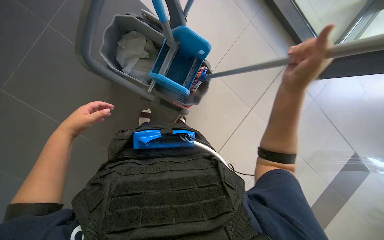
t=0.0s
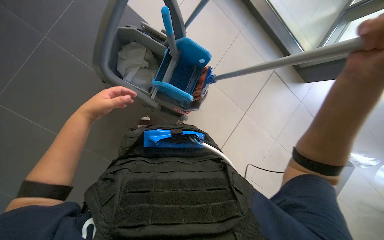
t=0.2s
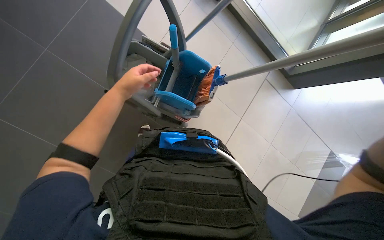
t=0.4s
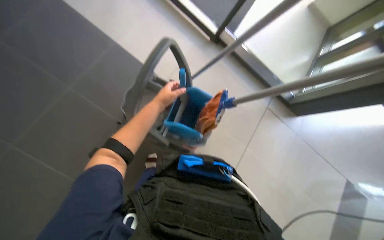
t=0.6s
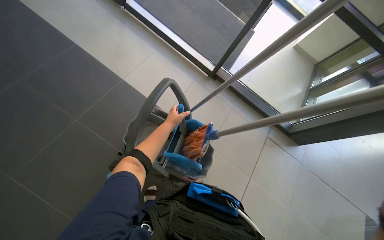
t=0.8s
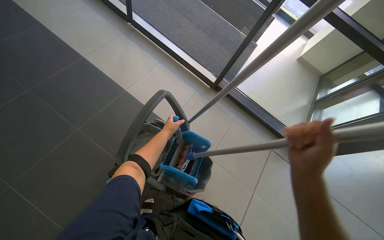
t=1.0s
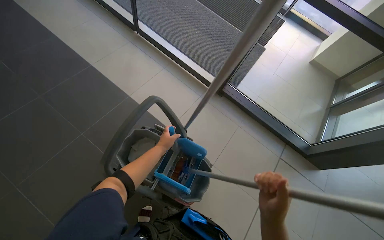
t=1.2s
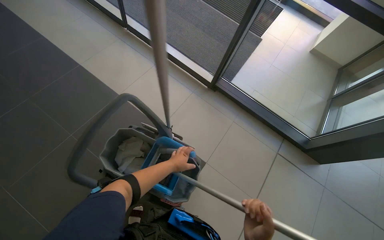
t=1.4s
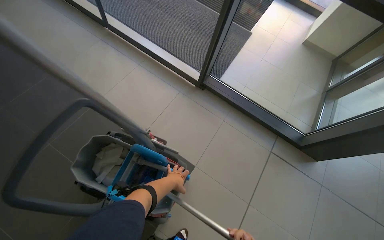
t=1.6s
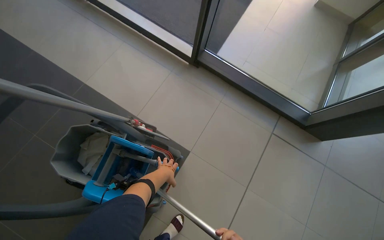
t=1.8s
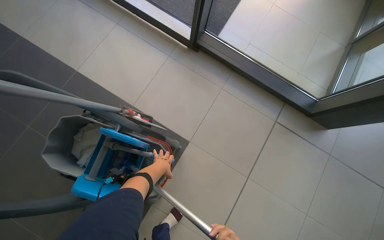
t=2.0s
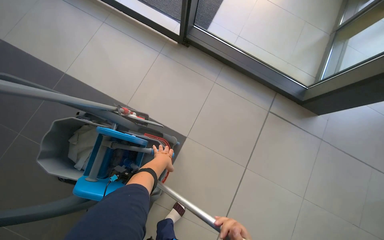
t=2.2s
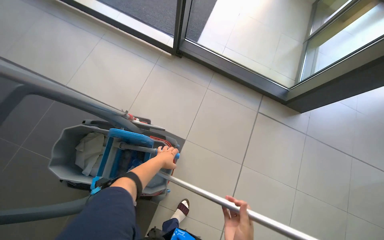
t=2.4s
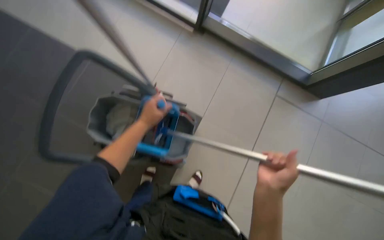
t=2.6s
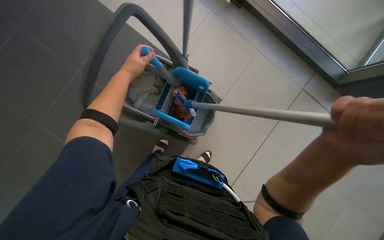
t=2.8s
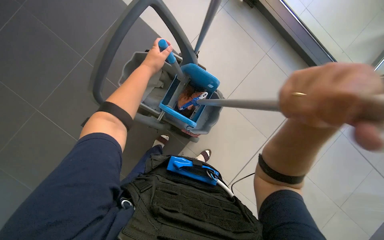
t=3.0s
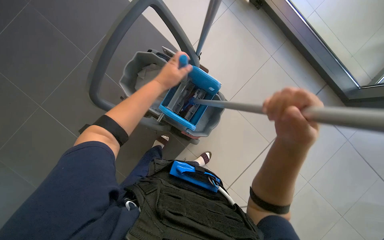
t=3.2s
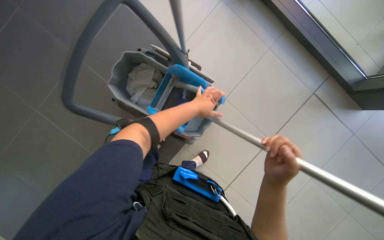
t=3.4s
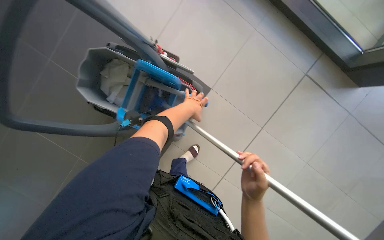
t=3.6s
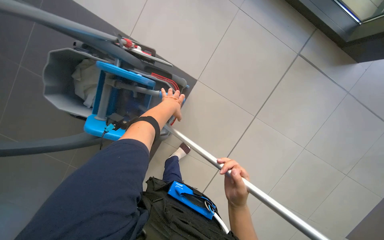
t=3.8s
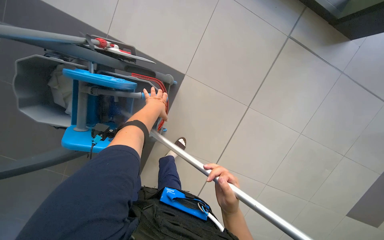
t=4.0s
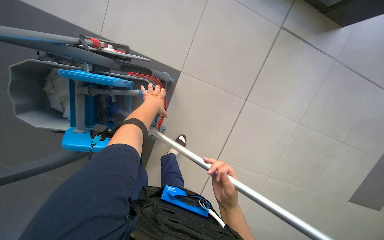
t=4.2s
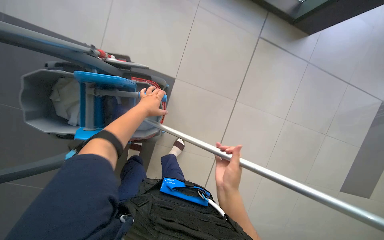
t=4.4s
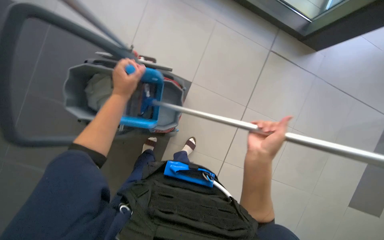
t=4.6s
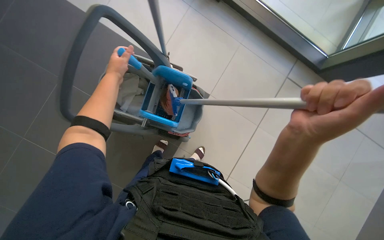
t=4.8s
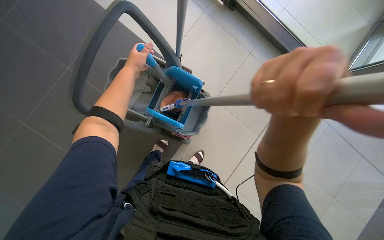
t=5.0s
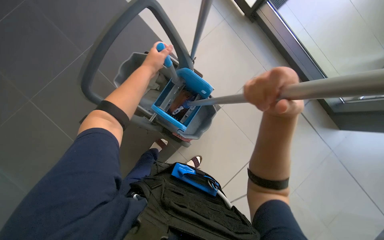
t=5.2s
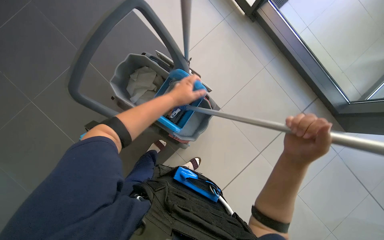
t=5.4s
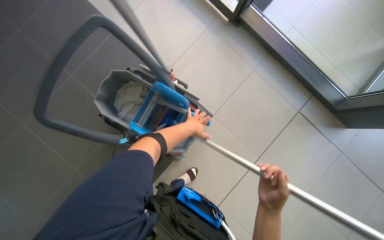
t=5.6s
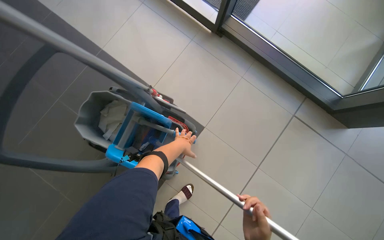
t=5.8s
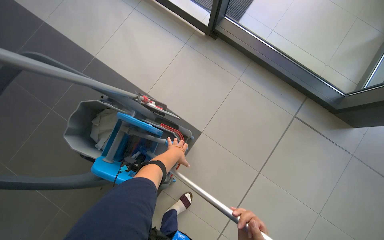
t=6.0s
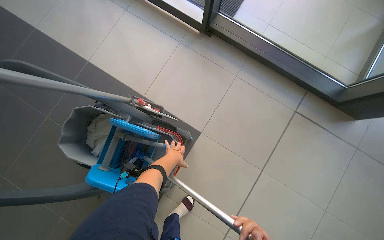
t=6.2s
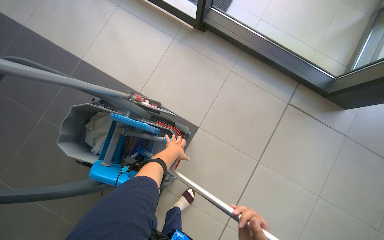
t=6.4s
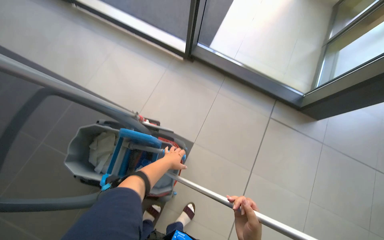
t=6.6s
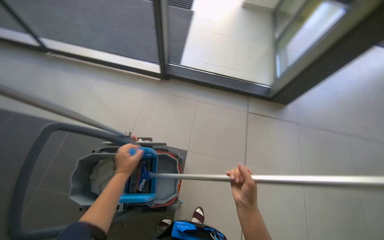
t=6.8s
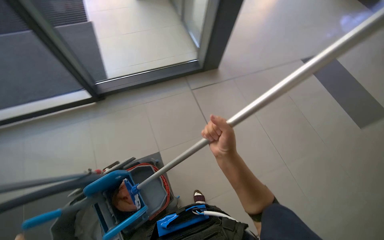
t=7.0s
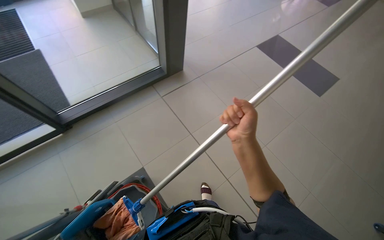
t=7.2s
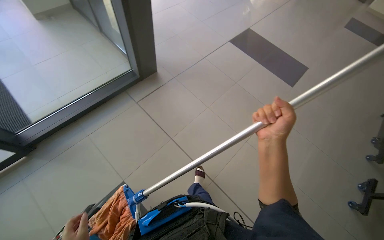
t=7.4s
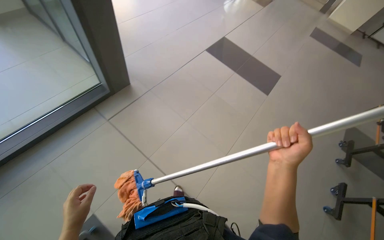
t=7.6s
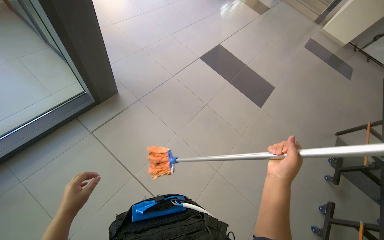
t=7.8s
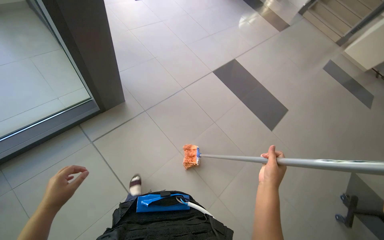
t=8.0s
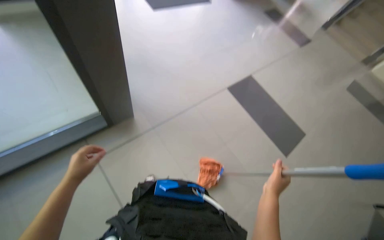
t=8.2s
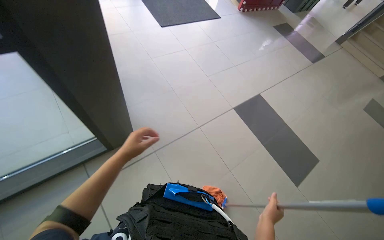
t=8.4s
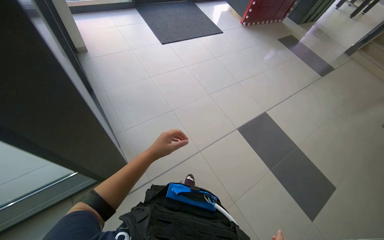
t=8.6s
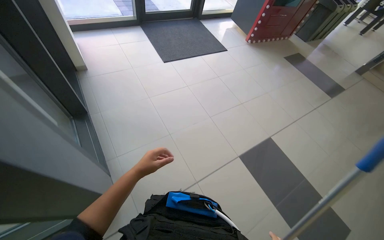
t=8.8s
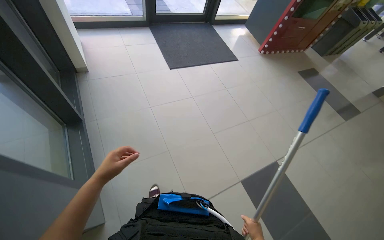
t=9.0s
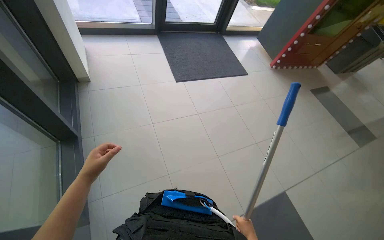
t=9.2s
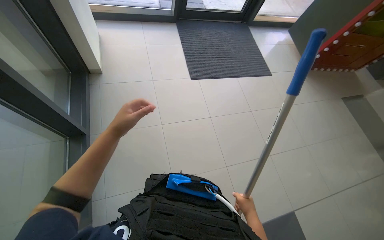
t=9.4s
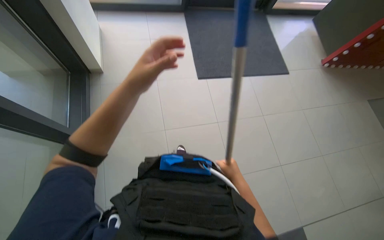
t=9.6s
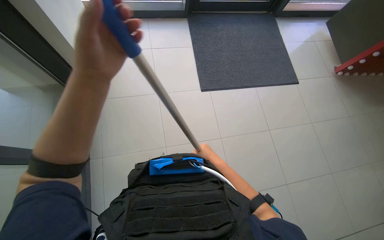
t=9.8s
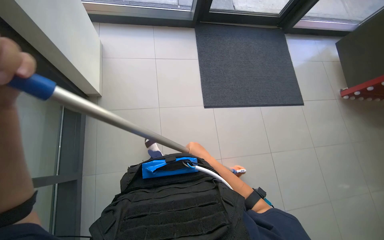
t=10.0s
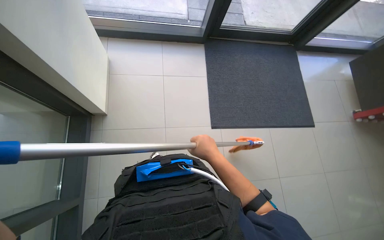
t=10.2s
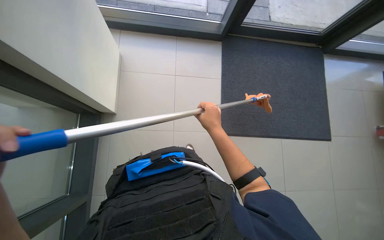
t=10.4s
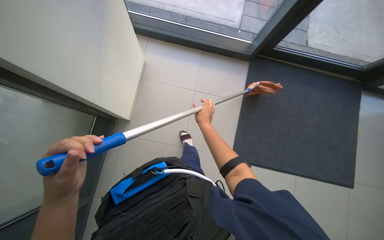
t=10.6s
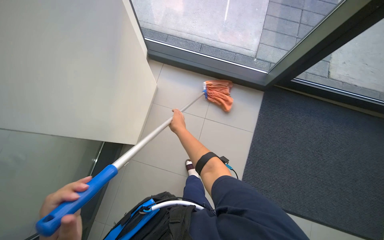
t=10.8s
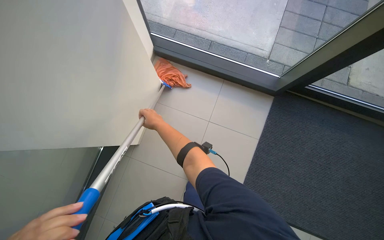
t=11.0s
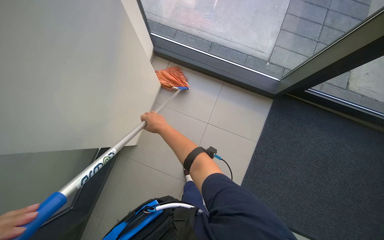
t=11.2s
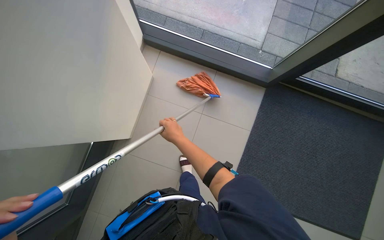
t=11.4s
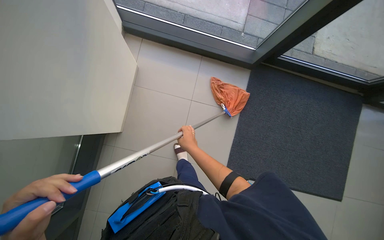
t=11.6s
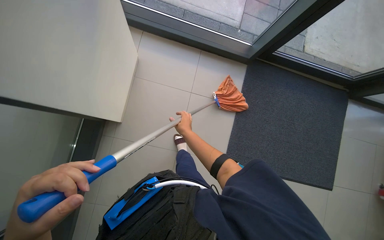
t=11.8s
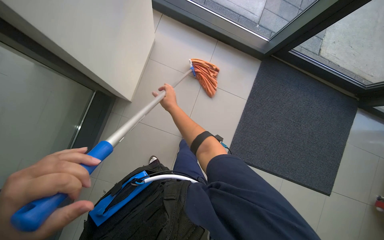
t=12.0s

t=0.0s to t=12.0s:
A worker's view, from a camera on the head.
Job: preparing cleaning supplies.
The whole recording: Preparing cleaning equipment. The worker wrings a mop head and attaches a new flat mop head to the handle.
t=0.0s to t=1.6s: The camera pitches upward, by approximately 30 degrees.
t=1.6s to t=3.0s: The camera pitches downward, by approximately 25 degrees. The left hand shifts roughly 35 cm to the left and nearer to the camera.
t=3.0s to t=4.4s: The right hand moves farther from the camera and down the picture, roughly 35 cm; the left hand is displaced farther from the camera by approximately 20 cm.
t=4.4s to t=6.0s: The wearer looks about 25 degrees further upward.
t=6.0s to t=7.6s: The head turns to the right by about 85 degrees. The view tips upward by about 20 degrees.
t=7.6s to t=9.0s: The camera is carried some 80 cm. The head rotates about 25 degrees to the left. The view tips upward by about 15 degrees.
t=9.0s to t=10.4s: The camera is carried approximately 40 cm. The wearer looks approximately 30 degrees further to the left.
t=10.4s to t=12.0s: The right hand swings left and right, roughly 20 cm each way, with 2 reversals.

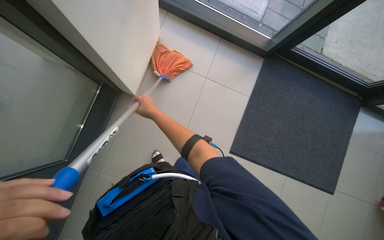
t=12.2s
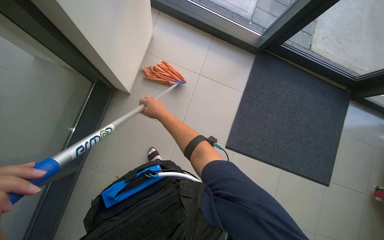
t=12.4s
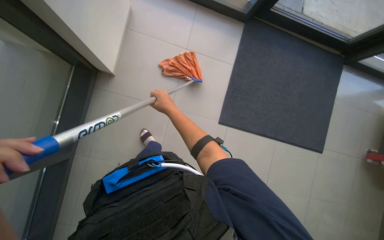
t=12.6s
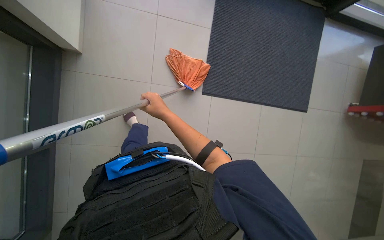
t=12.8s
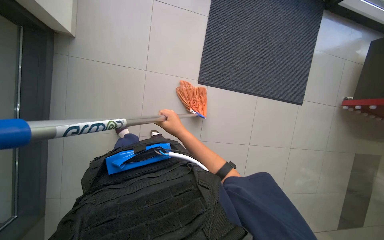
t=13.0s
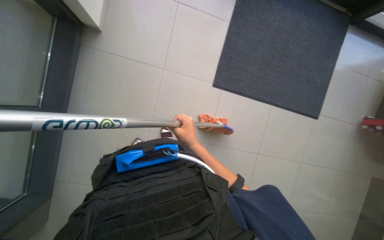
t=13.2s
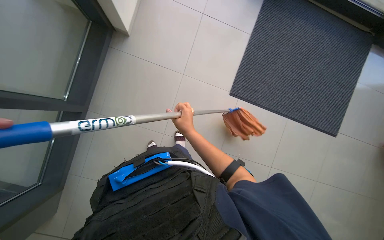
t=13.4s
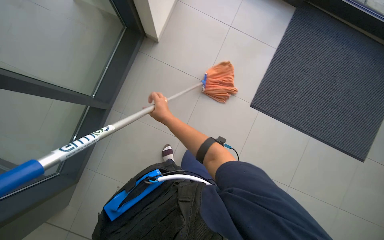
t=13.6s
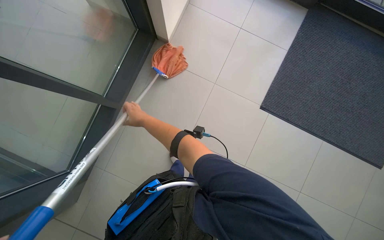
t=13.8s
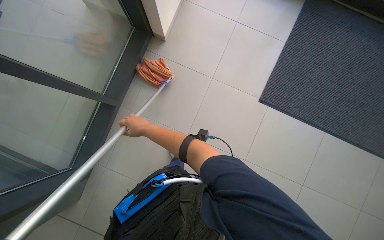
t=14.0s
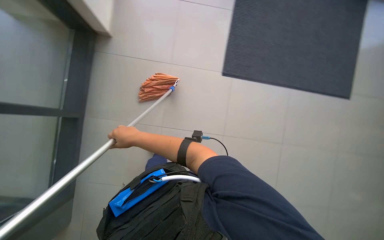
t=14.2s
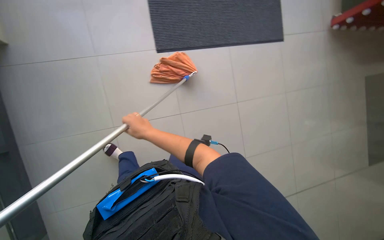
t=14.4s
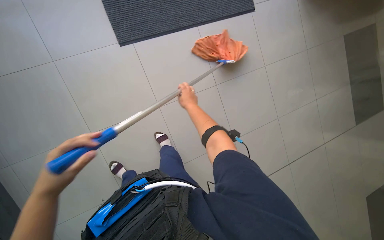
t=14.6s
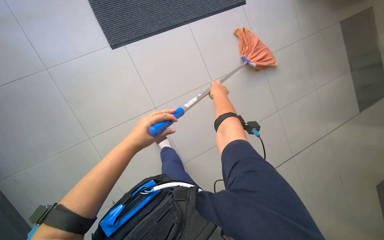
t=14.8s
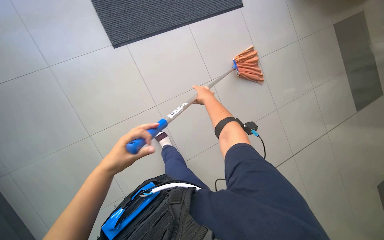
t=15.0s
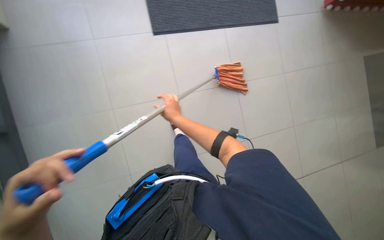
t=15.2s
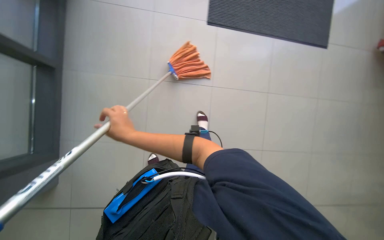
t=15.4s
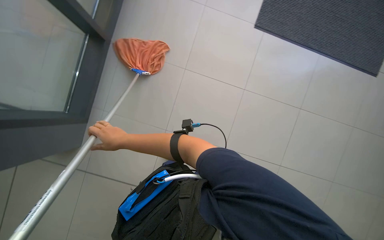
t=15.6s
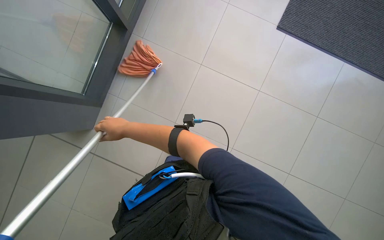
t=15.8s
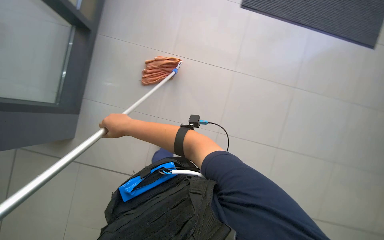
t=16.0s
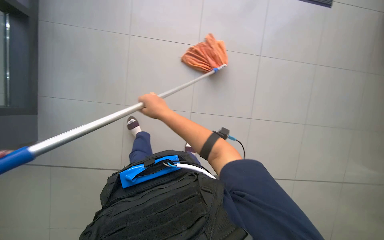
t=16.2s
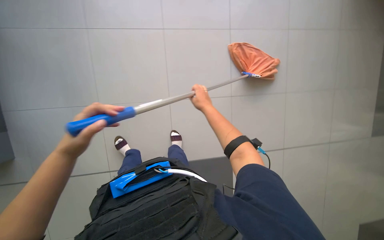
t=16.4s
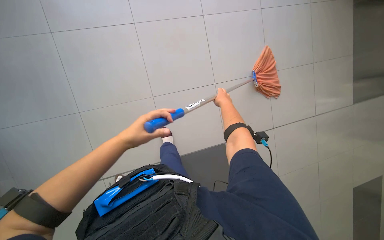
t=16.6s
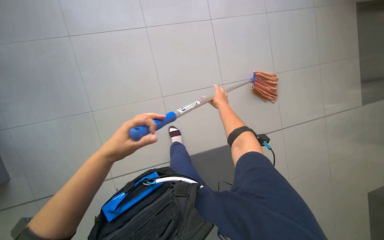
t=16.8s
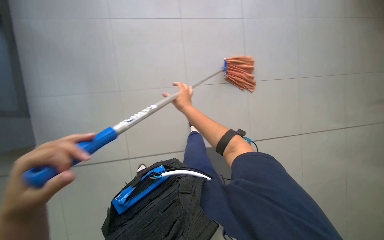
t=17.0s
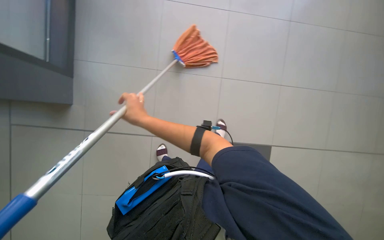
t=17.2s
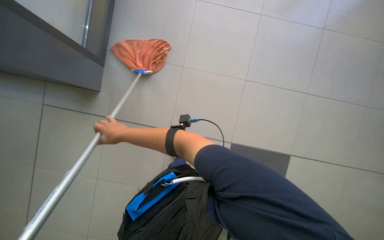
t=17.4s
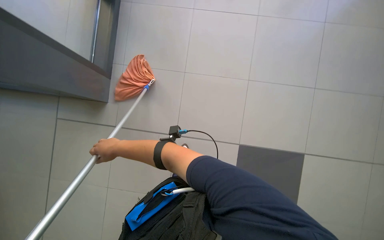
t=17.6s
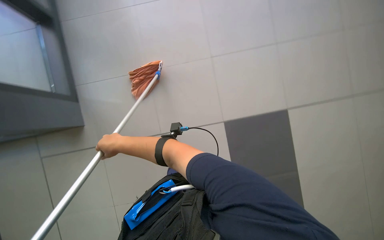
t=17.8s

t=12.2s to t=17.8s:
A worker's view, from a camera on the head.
Job: preparing cleaning supplies.
The whole recording: Preparing cleaning equipment. The worker wrings a mop head and attaches a new flat mop head to the handle.
t=12.2s to t=13.6s: The right hand goes about 20 cm to the right.
t=13.6s to t=15.0s: The right hand moves to the right and farther from the camera, roughly 15 cm.
t=15.0s to t=16.4s: The right hand goes to the left and returns, approximately 30 cm each way.
t=16.4s to t=17.8s: Everything in view rotates roughly 25 degrees counterclockwise. The right hand travels to the left by about 25 cm.

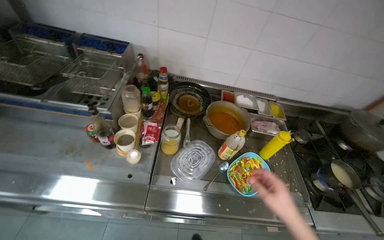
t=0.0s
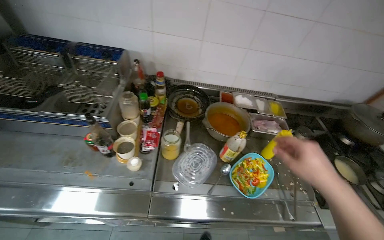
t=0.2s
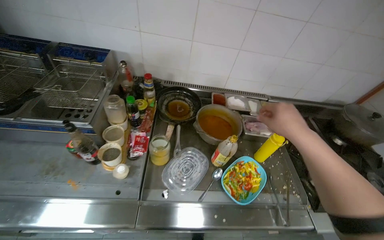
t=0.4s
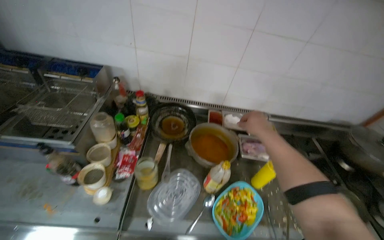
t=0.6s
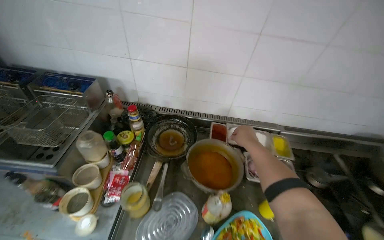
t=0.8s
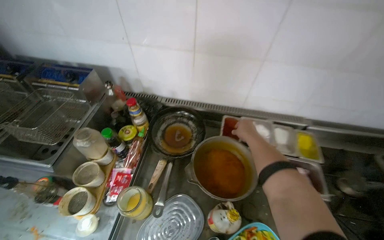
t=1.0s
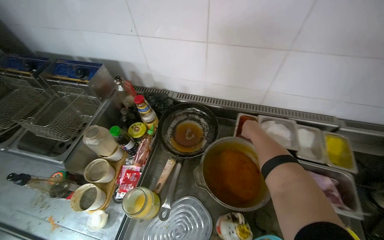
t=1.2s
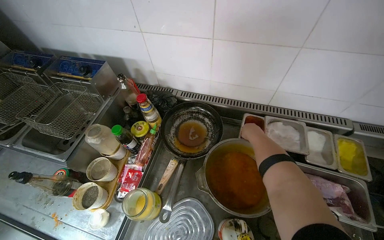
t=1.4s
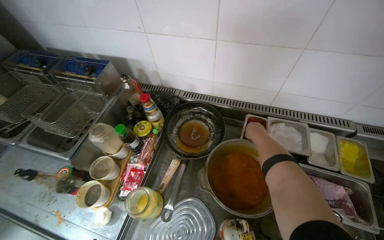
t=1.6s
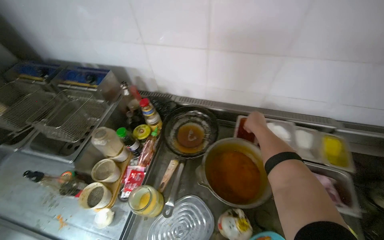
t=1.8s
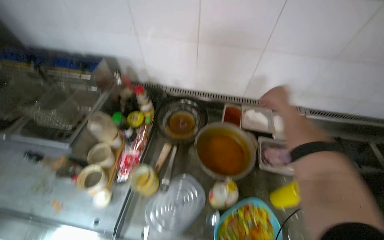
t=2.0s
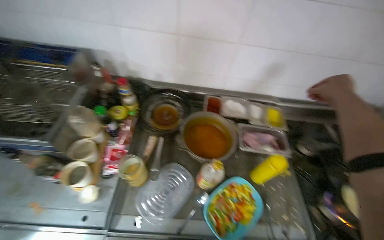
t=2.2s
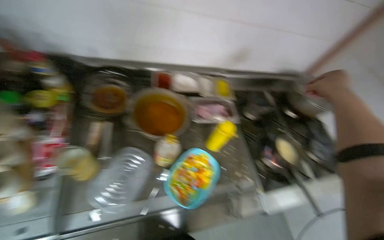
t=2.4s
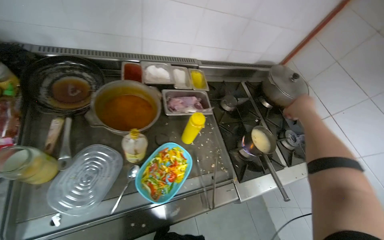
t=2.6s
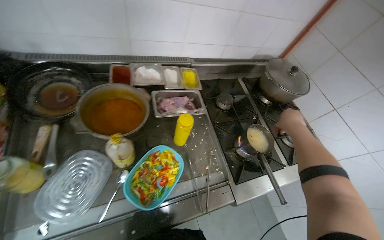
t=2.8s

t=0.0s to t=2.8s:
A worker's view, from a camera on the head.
Job: cooking food.
The whole recording: Adding spices to pan. The worker adds various spices from containers into a pan on the stove.
t=0.0s to t=1.4s: The wearer moves approximately 50 cm. The view pans to the left by roughly 20 degrees.
t=1.4s to t=2.8s: The head turns to the right by approximately 35 degrees.
